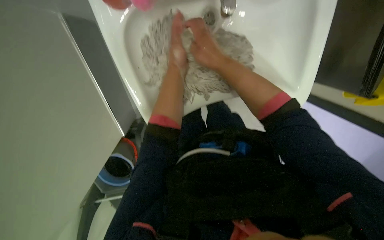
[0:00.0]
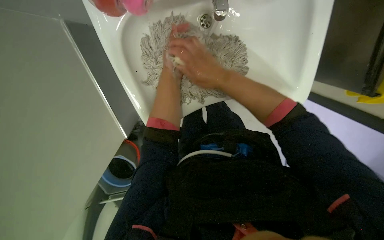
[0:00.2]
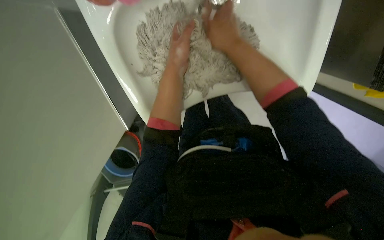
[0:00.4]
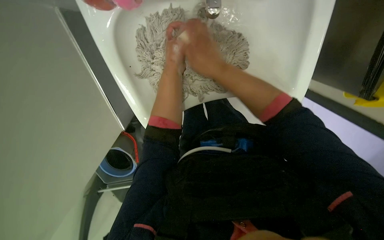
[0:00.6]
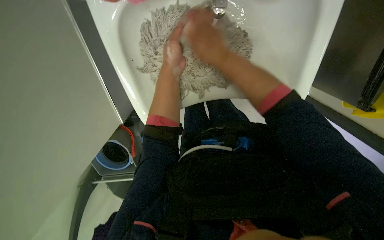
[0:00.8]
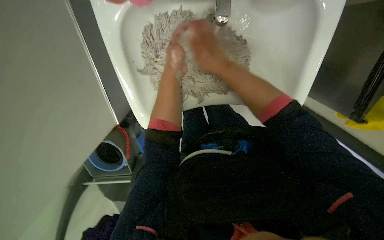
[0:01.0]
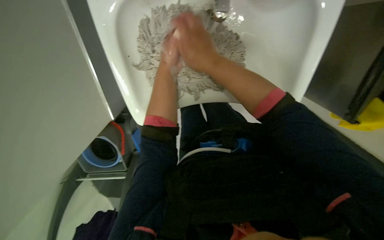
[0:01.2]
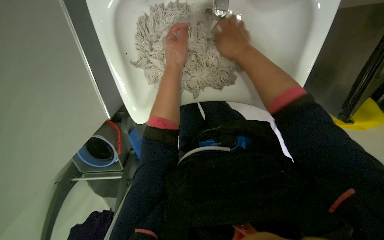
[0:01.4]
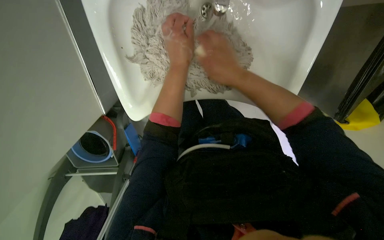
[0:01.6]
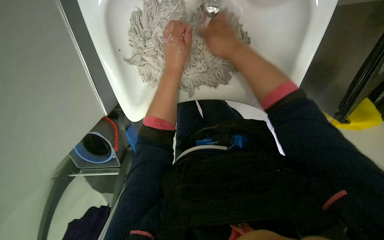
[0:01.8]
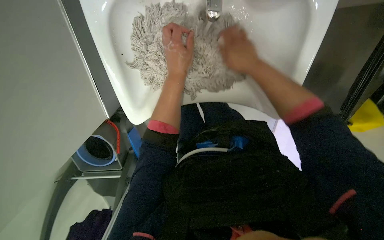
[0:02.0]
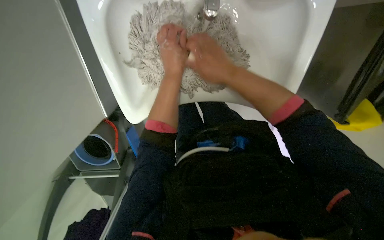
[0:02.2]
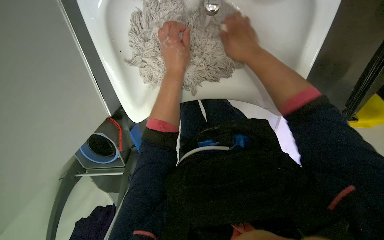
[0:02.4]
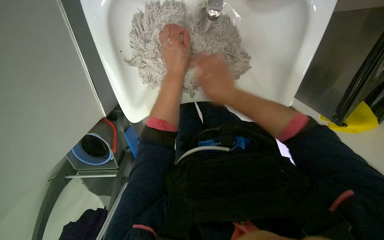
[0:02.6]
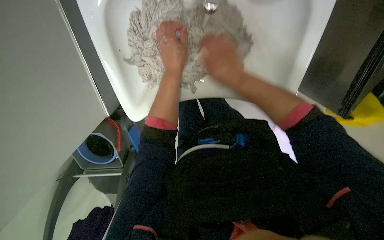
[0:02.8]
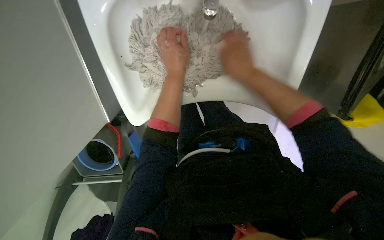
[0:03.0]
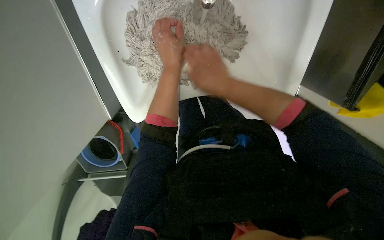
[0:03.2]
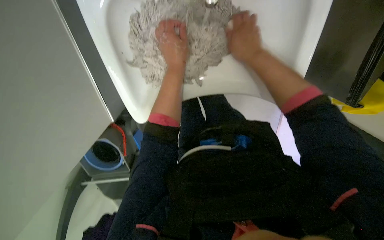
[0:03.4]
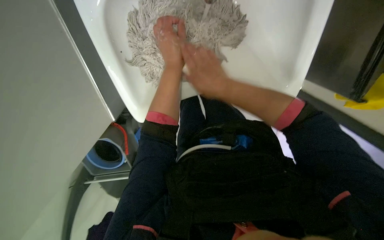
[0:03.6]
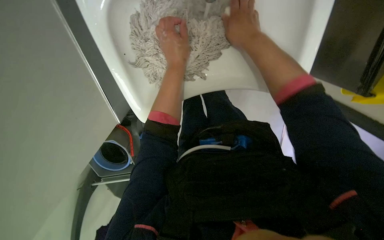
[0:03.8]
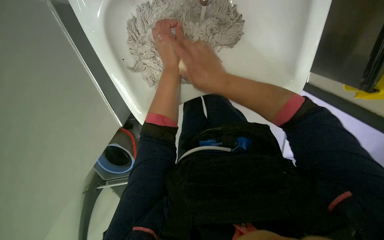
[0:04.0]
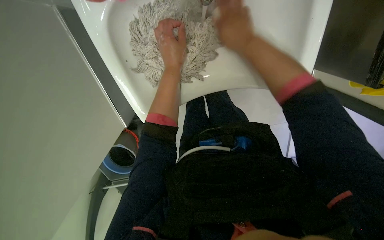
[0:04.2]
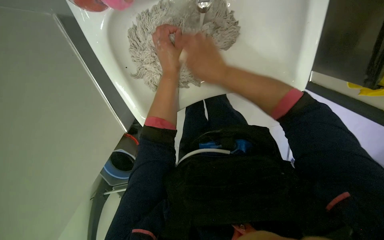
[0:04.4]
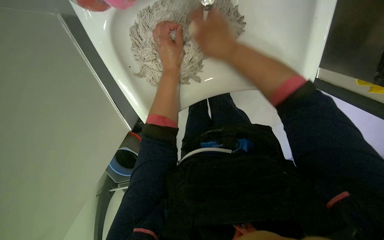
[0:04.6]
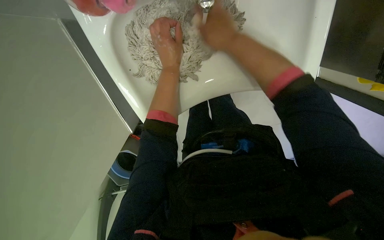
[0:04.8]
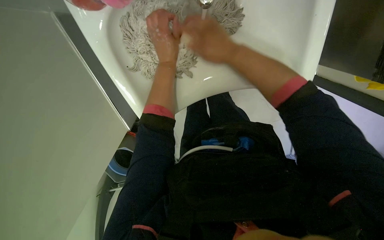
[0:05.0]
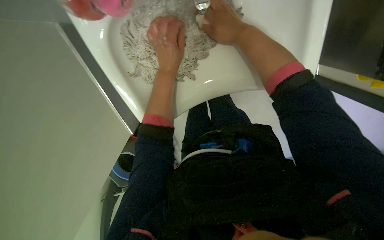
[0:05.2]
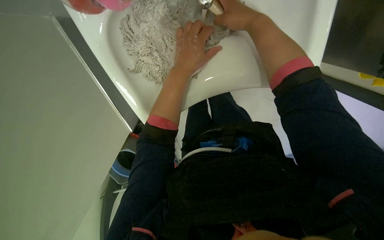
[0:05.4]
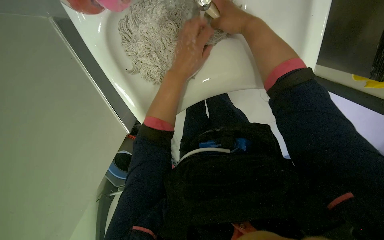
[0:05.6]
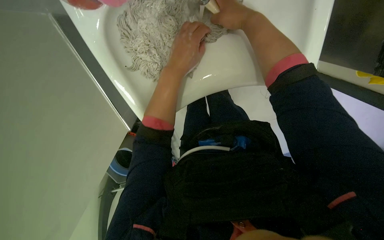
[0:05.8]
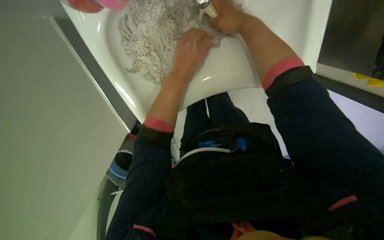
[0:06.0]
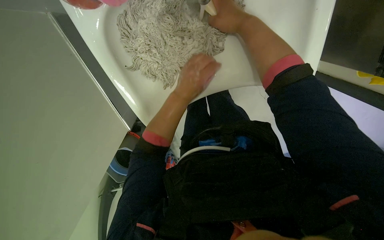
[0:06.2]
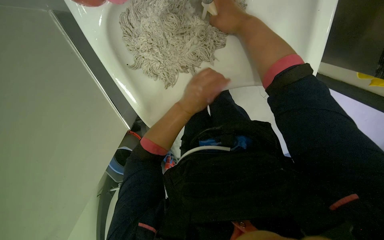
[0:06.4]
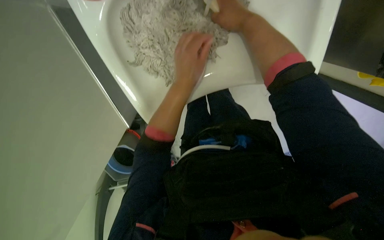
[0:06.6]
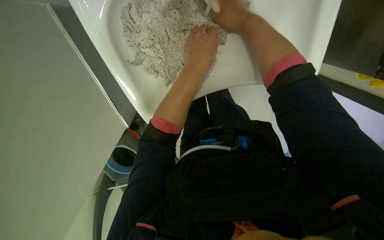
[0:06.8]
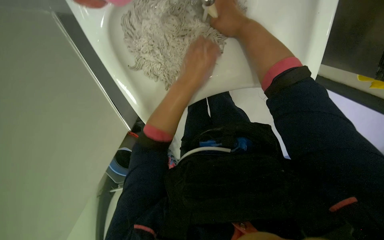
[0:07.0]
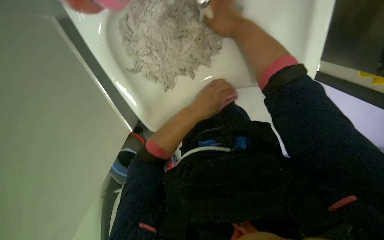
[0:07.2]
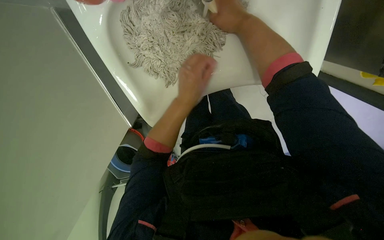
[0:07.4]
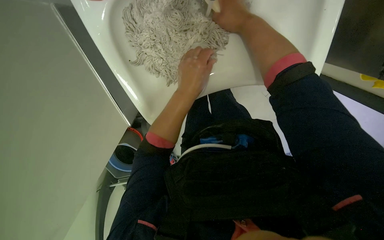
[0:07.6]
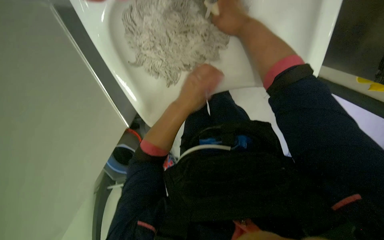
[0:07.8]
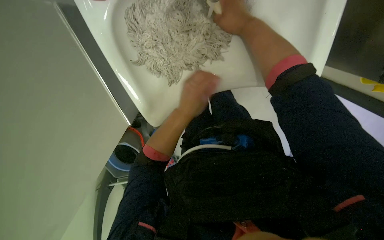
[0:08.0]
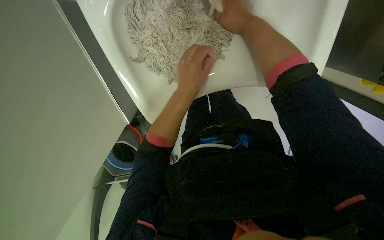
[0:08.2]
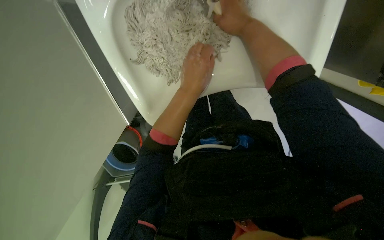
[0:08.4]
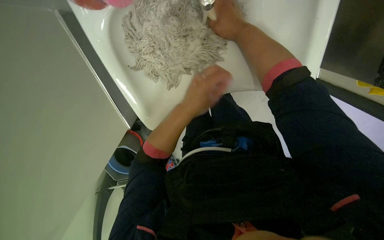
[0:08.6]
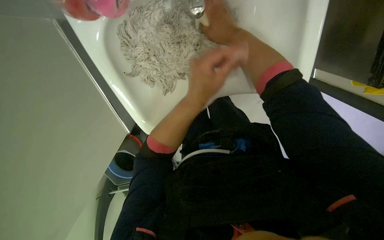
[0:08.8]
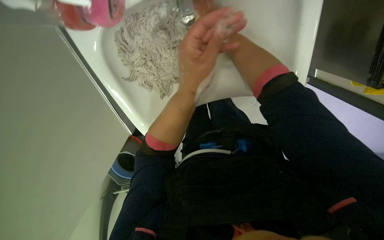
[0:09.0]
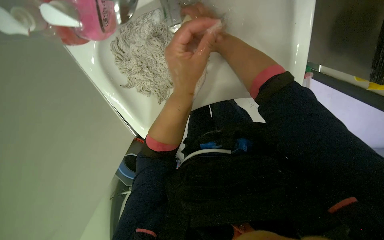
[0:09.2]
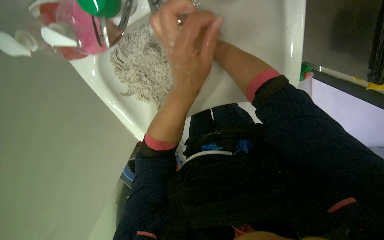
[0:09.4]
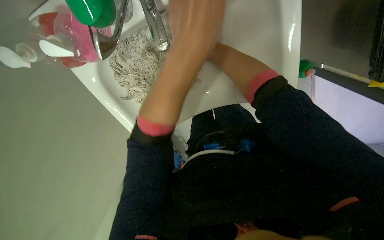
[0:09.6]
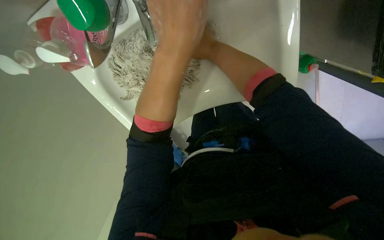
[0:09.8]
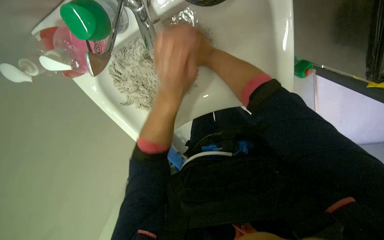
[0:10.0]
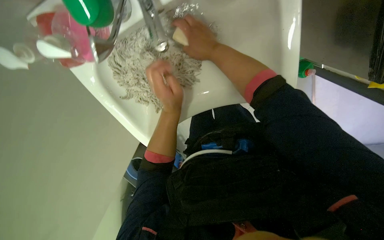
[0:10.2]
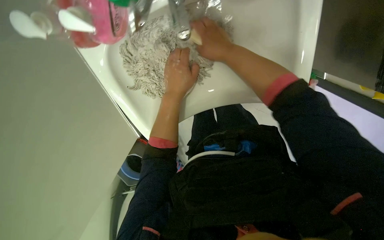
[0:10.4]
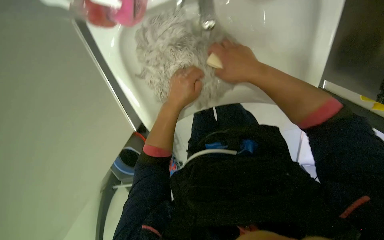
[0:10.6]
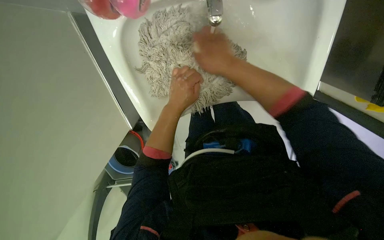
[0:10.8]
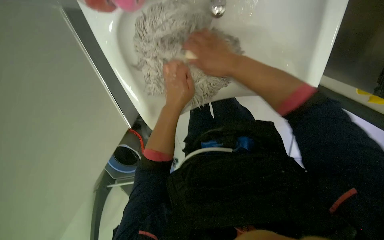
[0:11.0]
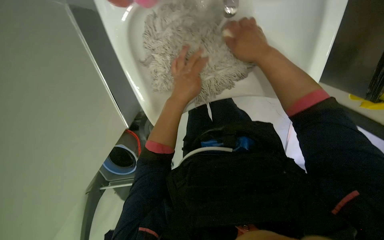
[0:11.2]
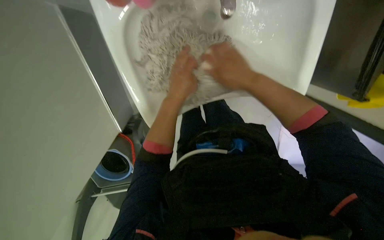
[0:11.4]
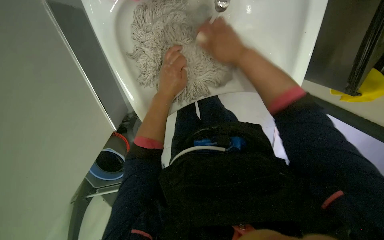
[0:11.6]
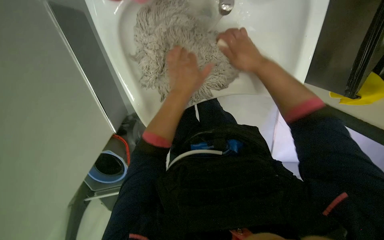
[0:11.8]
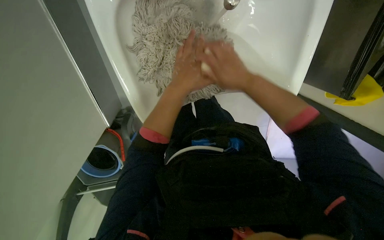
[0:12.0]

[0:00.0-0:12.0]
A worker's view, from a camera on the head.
Job: preparing cleaning supplies.
The whole recording: Cleaning mop head in sink. The worker cleans a mop head in the sink, alternating between rinsing and scrubbing it.
0:01.6 to 0:03.0: The right hand moves farther from the camera, some 10 cm.
0:04.4 to 0:06.0: The right hand shifts some 10 cm up the picture.
0:06.0 to 0:07.6: The left hand goes nearer and farther, some 15 cm each way, reversing 2 times.
0:07.6 to 0:09.0: The left hand reaches approximately 10 cm farther from the camera, then returns.
0:10.4 to 0:12.0: The camera sweeps to the right, by roughly 15 degrees. The right hand is displaced down the picture by some 10 cm.

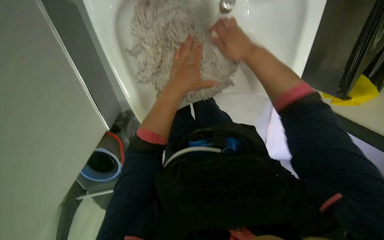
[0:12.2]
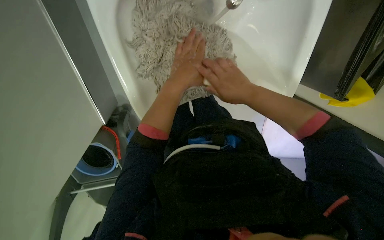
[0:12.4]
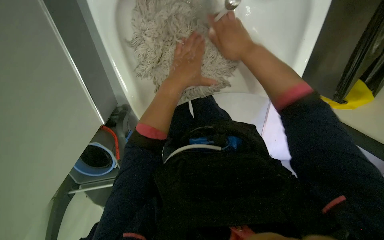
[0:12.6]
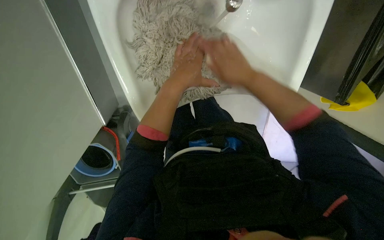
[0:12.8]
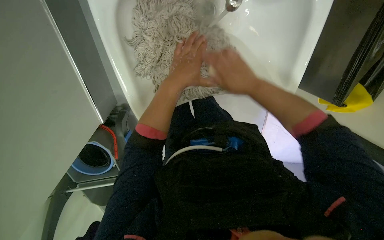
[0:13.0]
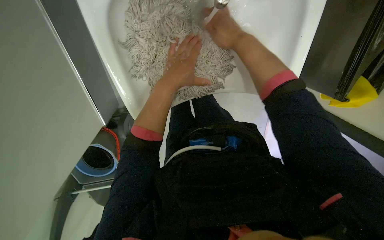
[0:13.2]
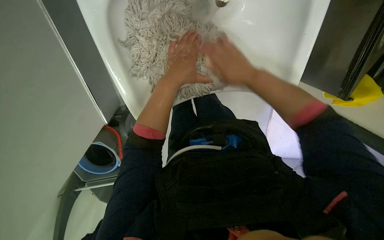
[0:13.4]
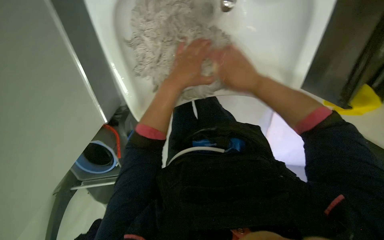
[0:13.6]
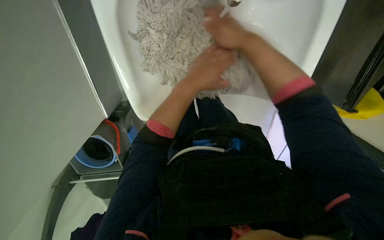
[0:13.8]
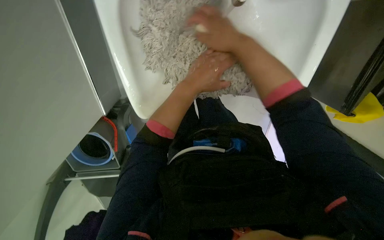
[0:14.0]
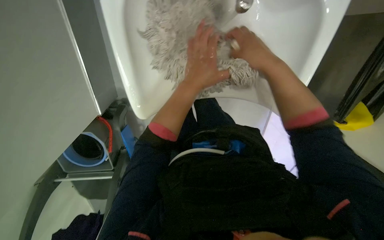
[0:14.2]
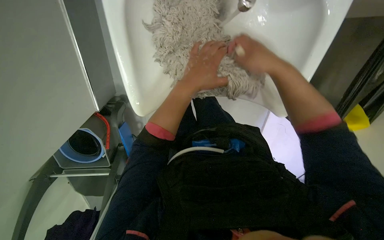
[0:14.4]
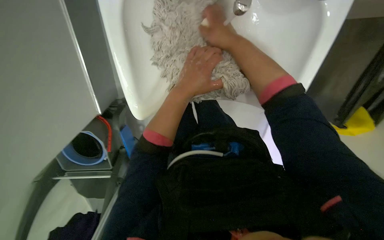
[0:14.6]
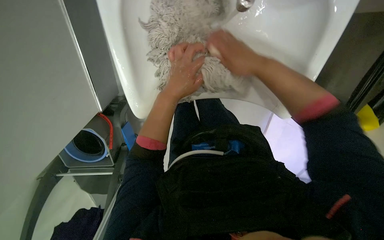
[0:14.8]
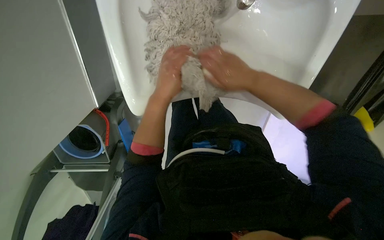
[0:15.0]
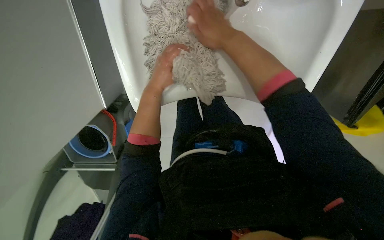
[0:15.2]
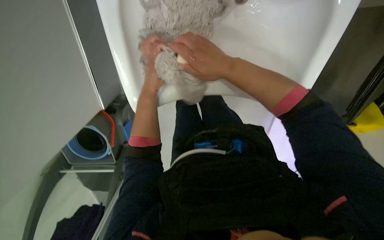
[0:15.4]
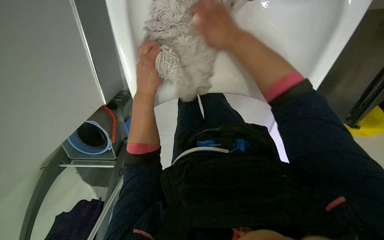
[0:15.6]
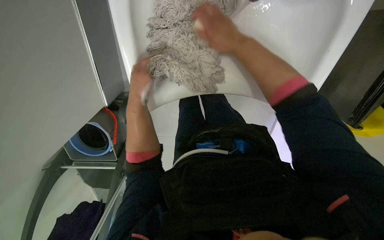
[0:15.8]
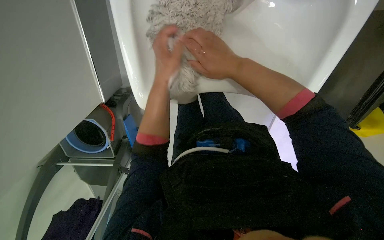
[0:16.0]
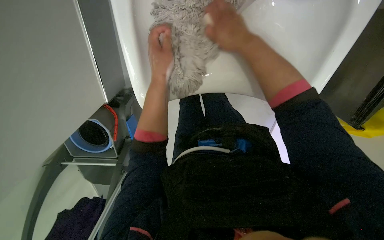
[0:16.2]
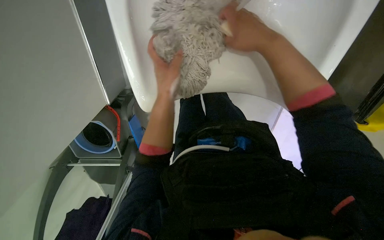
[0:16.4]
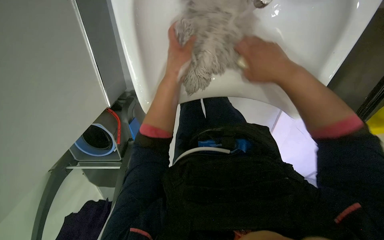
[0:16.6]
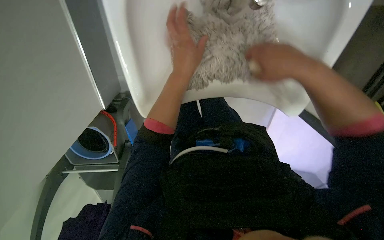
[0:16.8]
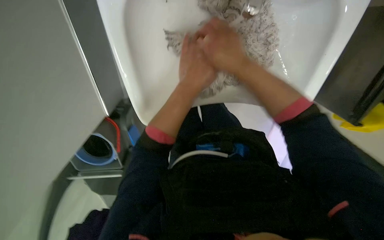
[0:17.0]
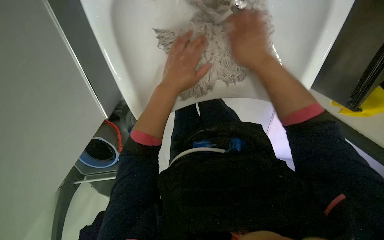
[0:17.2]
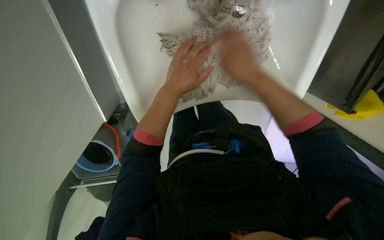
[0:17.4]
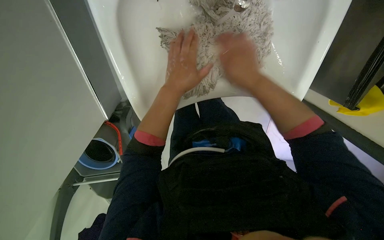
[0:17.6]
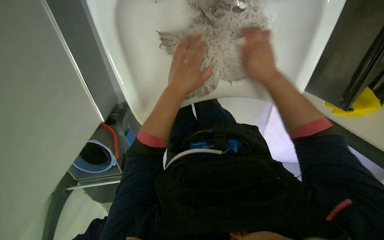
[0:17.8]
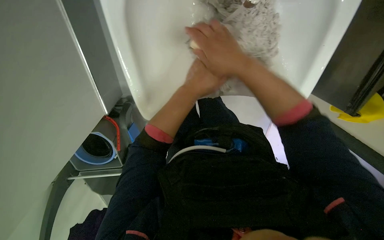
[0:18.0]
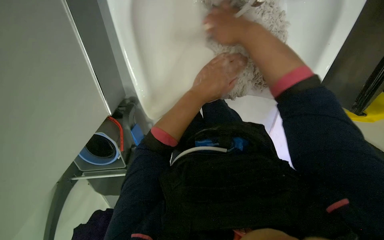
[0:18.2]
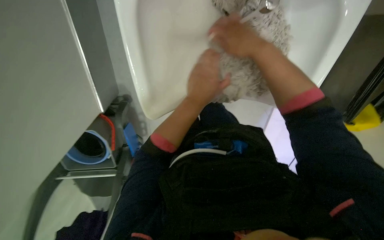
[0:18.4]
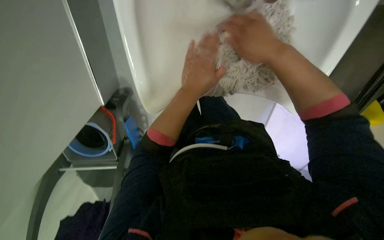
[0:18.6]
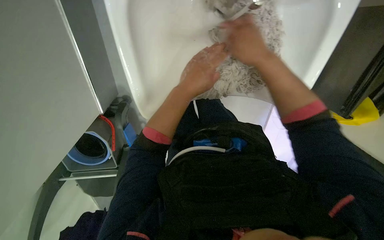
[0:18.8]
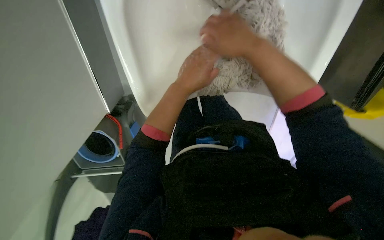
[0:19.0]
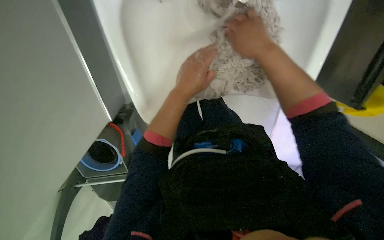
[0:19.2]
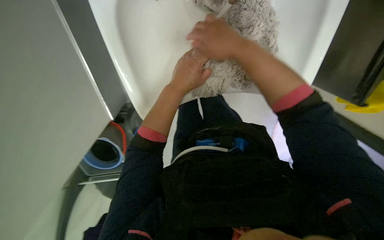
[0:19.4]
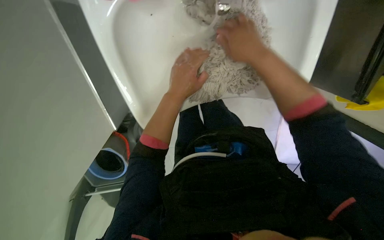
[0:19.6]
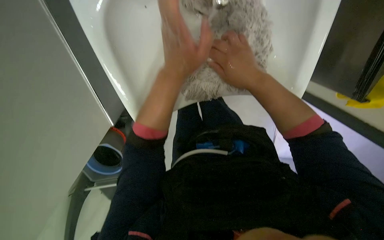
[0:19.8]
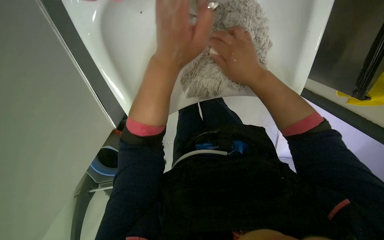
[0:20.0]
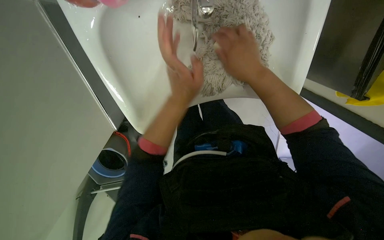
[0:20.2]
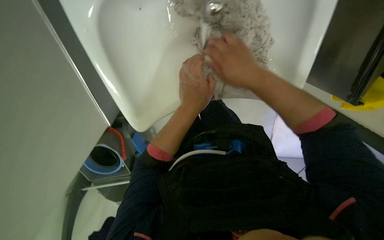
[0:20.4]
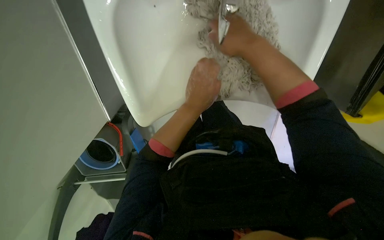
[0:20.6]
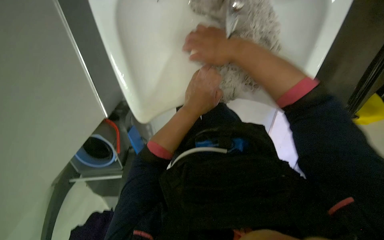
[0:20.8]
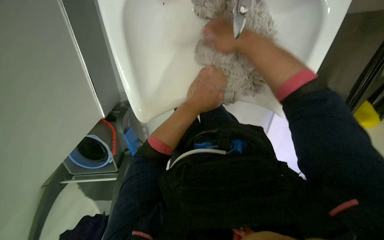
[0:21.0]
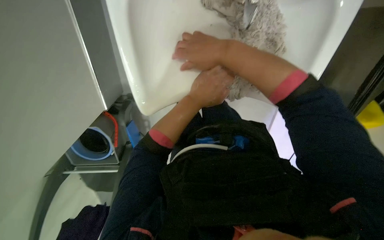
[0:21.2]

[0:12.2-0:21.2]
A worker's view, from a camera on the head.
Job: preparing cleaning supplies.
The whole recording: Cleaning mop head in sink. The worker cleans a mop head in the sink, alternating between rinsing and scrubbing it.
0:12.2 to 0:13.8: The right hand goes up and down the picture, about 10 cm each way, reversing 5 times.
0:13.8 to 0:15.2: The left hand heads to the left and farther from the camera, covering about 15 cm. Meanwhile the right hand travels to the right and back again, approximately 5 cm each way.
0:15.2 to 0:16.6: The right hand travels to the right by some 10 cm.
0:16.6 to 0:18.2: The right hand moves left and right over some 15 cm, changing direction 2 times.
0:18.2 to 0:19.8: The right hand shifts about 10 cm down the picture.
0:19.8 to 0:21.2: The right hand is displaced to the left by roughly 10 cm.
